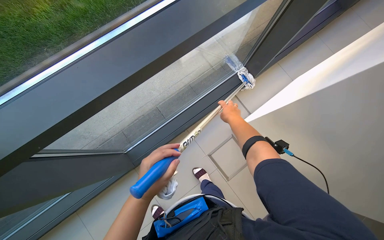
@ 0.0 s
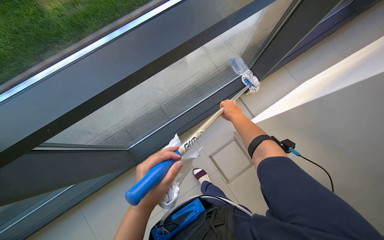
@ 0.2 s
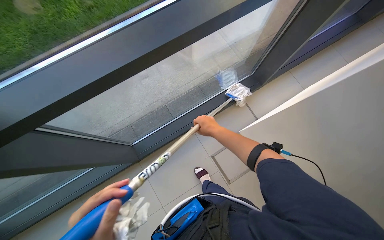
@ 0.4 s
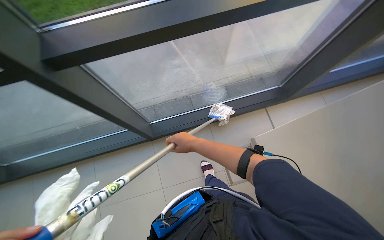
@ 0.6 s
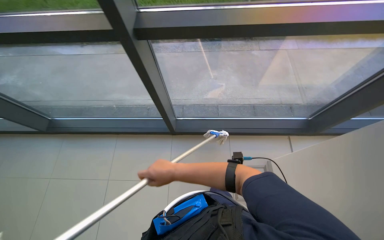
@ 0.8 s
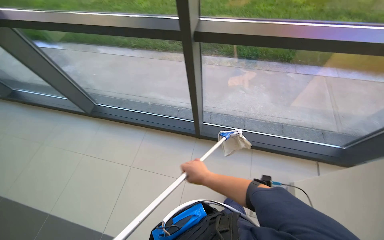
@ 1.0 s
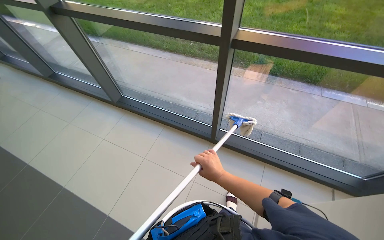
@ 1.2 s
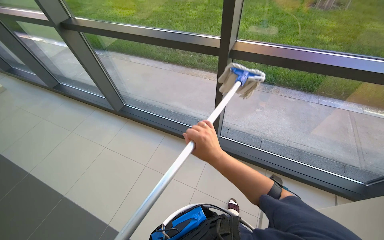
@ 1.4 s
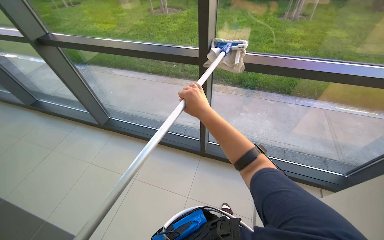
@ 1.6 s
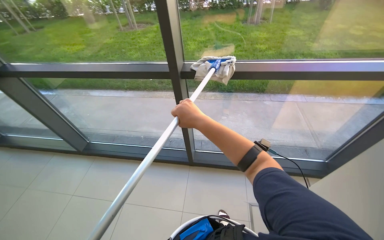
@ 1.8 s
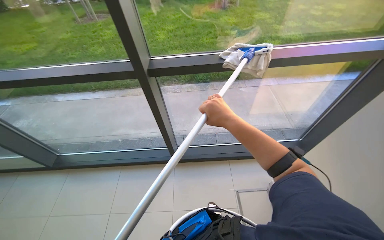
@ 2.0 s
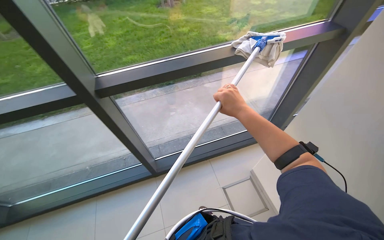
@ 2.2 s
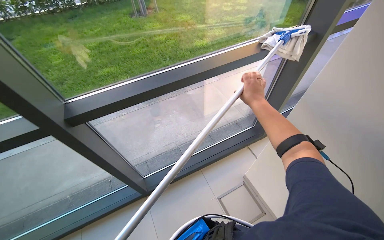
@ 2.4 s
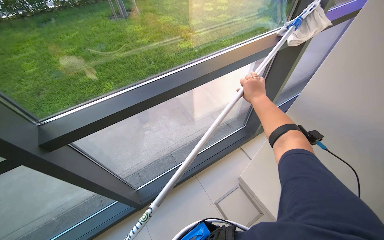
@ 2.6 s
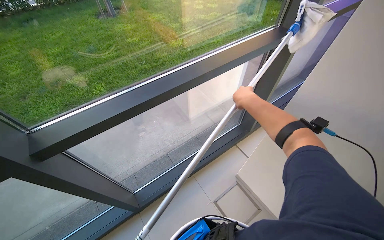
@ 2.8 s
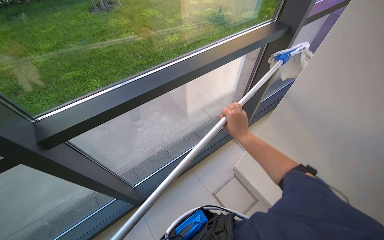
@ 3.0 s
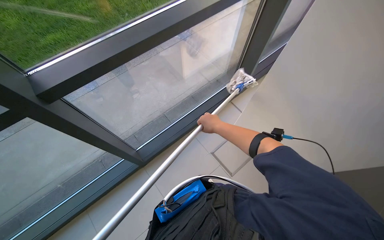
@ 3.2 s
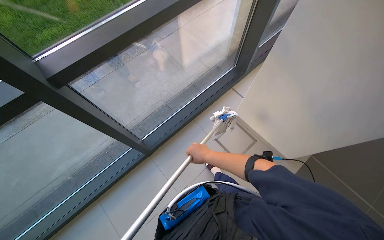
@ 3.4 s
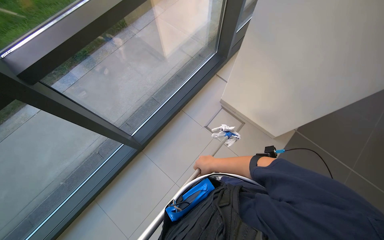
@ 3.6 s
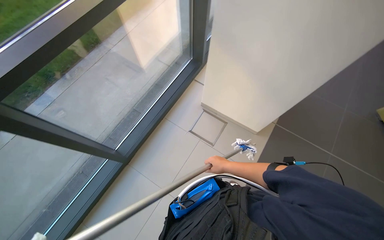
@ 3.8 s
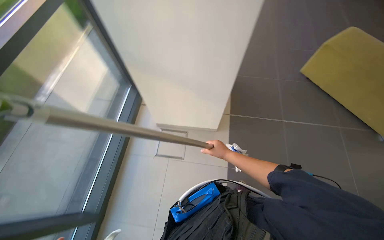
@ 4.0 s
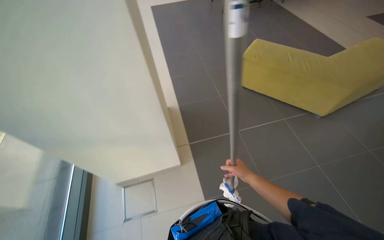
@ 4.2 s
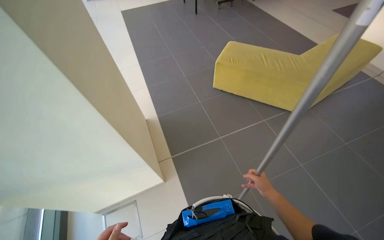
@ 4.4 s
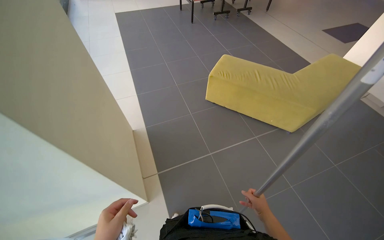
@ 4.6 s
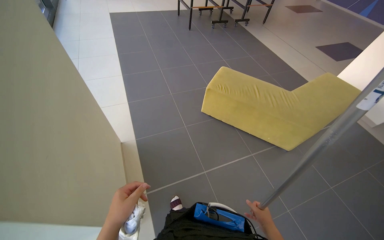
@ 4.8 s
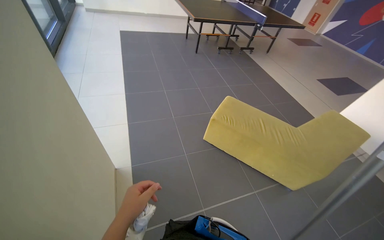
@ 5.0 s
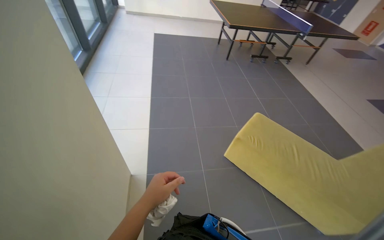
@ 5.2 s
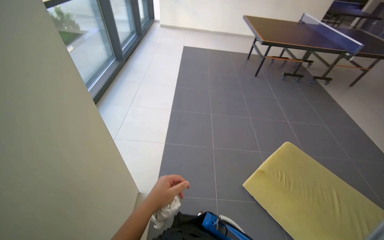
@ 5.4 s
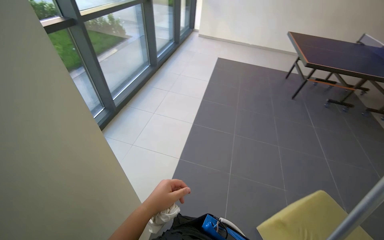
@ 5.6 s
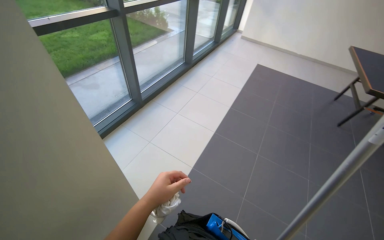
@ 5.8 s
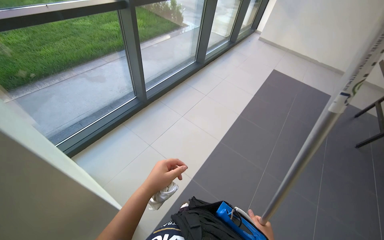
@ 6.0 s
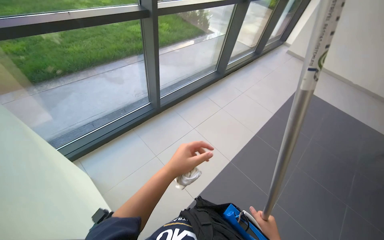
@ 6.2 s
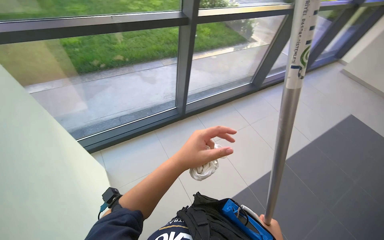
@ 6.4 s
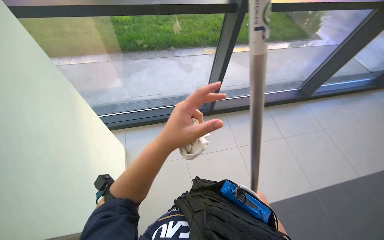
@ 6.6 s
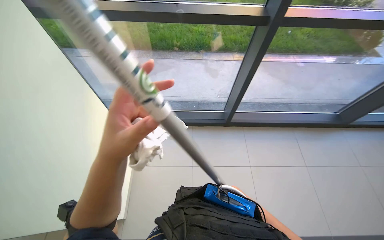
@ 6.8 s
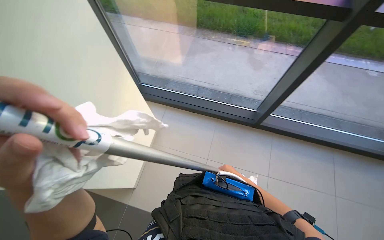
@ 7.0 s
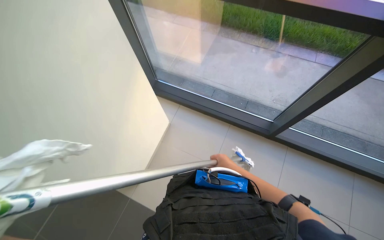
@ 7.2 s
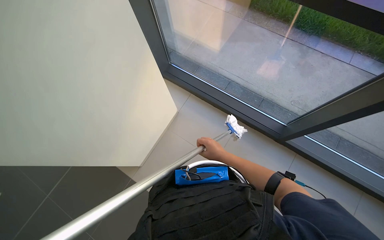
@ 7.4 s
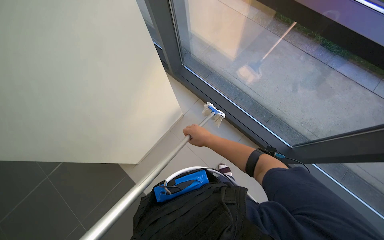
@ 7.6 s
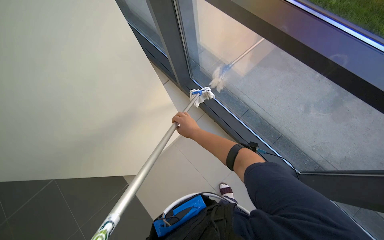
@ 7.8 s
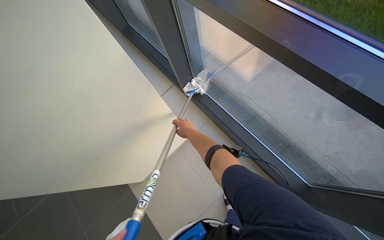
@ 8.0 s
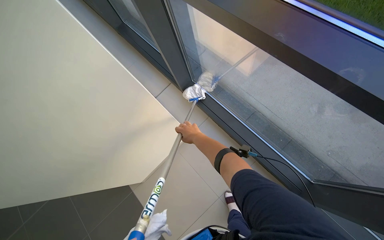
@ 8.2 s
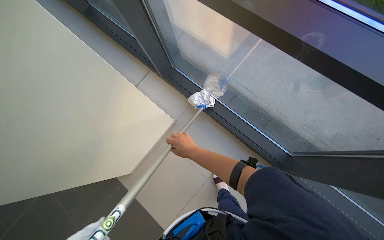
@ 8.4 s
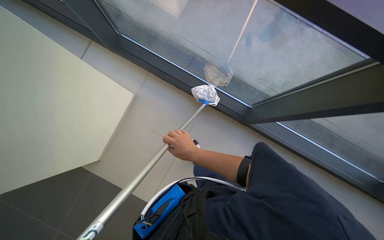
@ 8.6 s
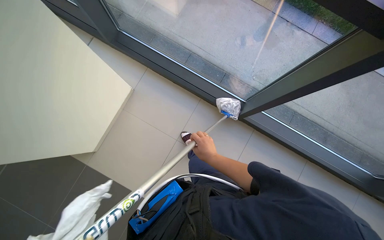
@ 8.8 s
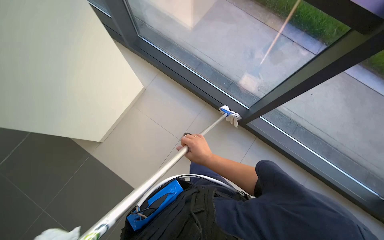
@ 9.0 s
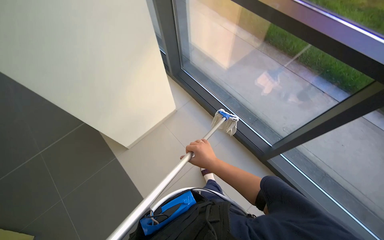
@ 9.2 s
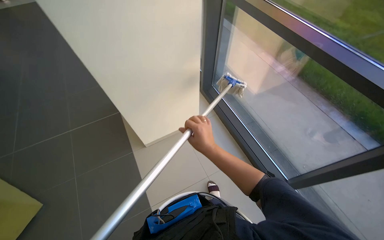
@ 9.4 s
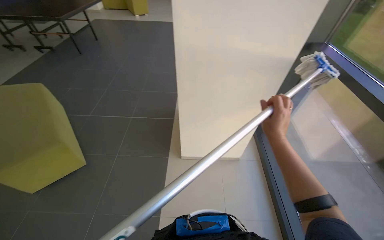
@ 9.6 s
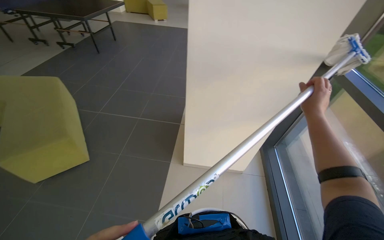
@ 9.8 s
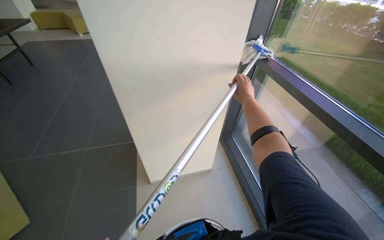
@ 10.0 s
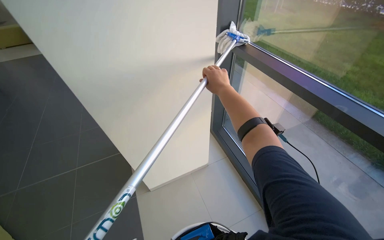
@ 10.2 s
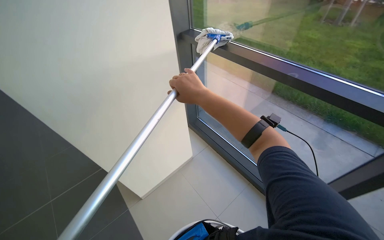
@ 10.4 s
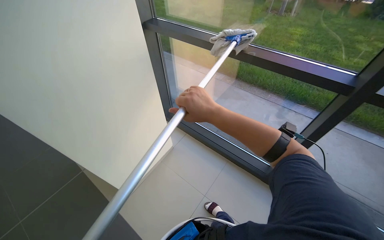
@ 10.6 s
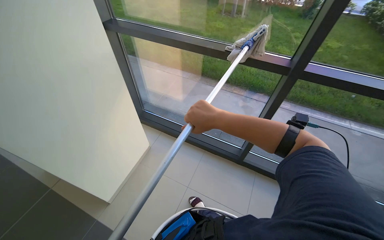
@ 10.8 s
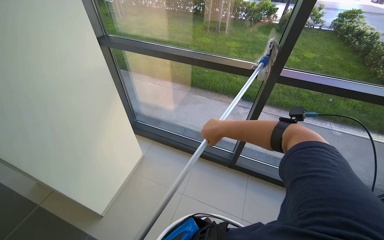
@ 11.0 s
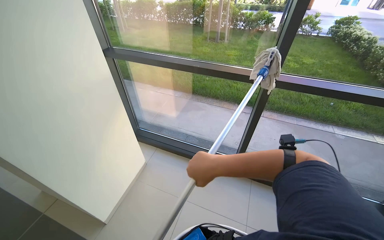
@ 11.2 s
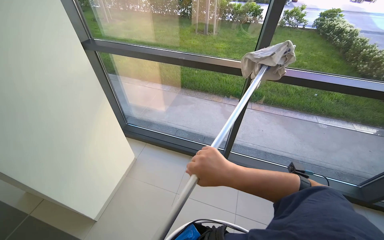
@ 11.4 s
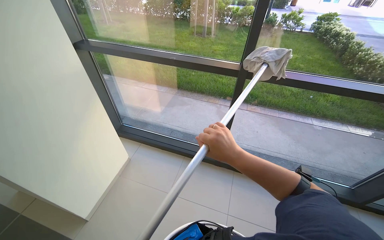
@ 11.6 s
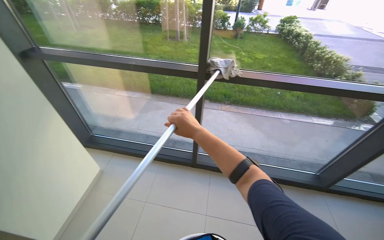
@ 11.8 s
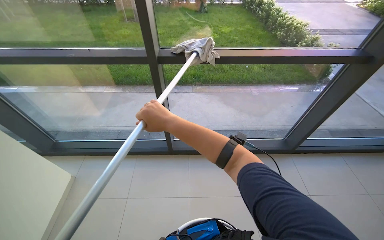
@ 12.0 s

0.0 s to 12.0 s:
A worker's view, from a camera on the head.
Job: cleaning windows.
The whole recording: Cleaning glass windows. The worker cleans the glass windows using a long-handled tool with a cloth.
0.0 to 1.6 s: The camera is carried some 40 cm. The head rotates some 25 degrees to the left.
1.6 to 3.0 s: The wearer's head swings roughly 55 degrees to the right.
4.4 to 6.0 s: The camera travels approximately 1.5 m. The wearer's head swings approximately 60 degrees to the left.
6.0 to 7.6 s: The wearer moves some 70 cm. The head turns to the left by some 100 degrees.
7.6 to 9.0 s: The head turns to the right by about 20 degrees. The camera pitches downward, by about 15 degrees.
9.0 to 10.4 s: The head rotates approximately 20 degrees to the left. The view tilts about 20 degrees upward.
10.4 to 12.0 s: The wearer's head swings about 30 degrees to the right. The right hand goes about 20 cm down the picture.

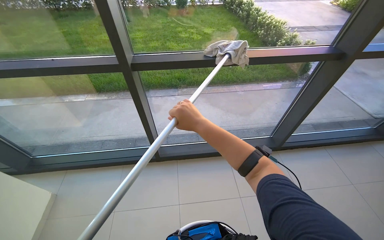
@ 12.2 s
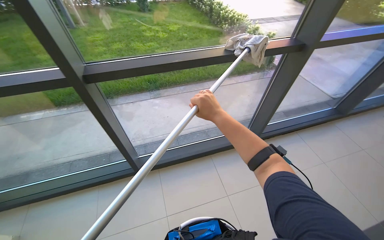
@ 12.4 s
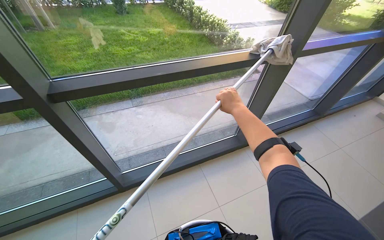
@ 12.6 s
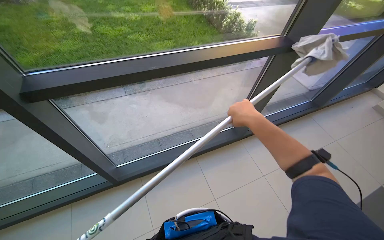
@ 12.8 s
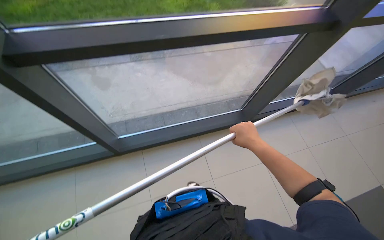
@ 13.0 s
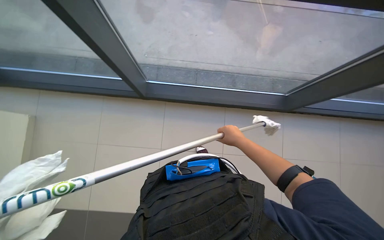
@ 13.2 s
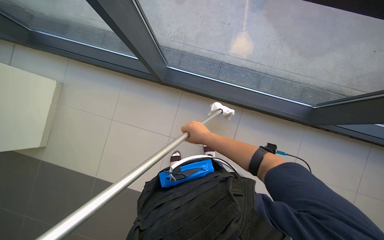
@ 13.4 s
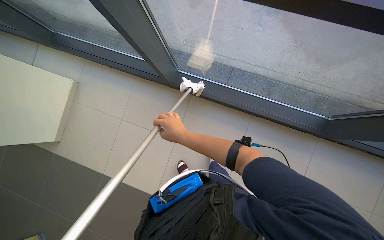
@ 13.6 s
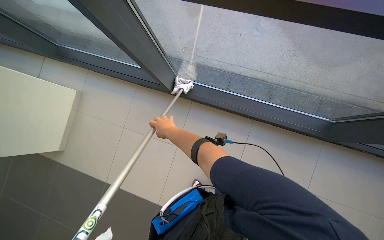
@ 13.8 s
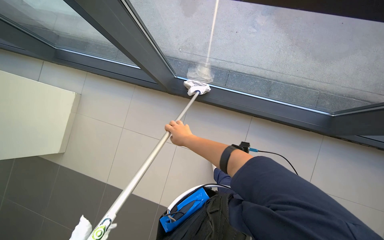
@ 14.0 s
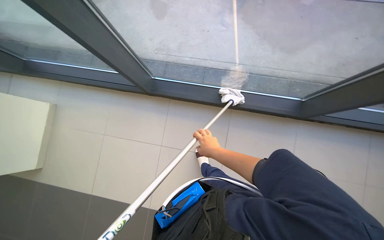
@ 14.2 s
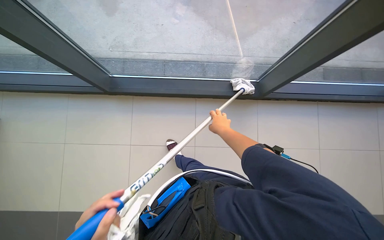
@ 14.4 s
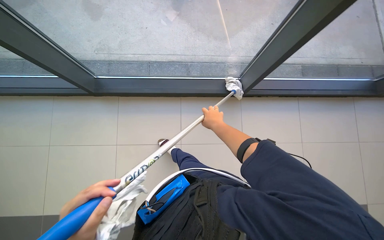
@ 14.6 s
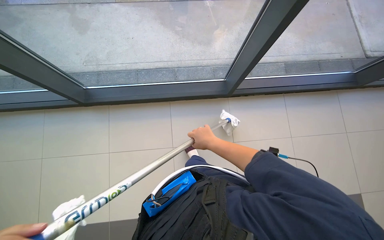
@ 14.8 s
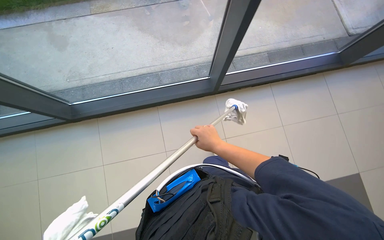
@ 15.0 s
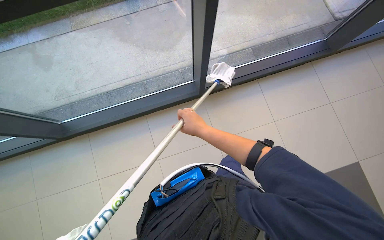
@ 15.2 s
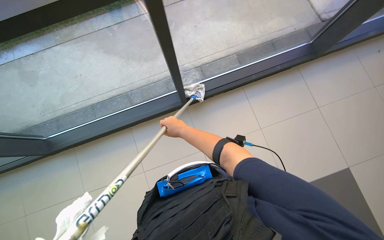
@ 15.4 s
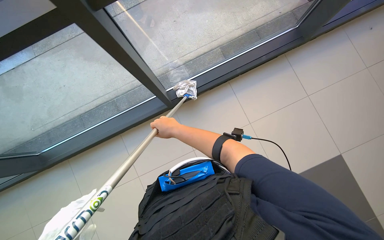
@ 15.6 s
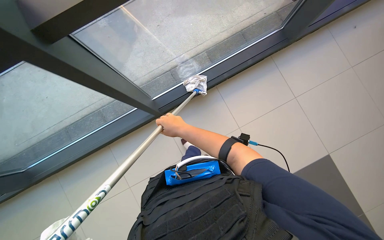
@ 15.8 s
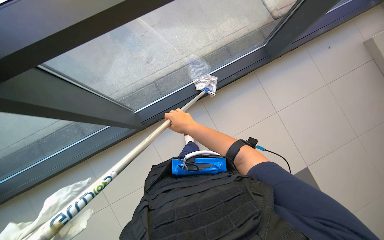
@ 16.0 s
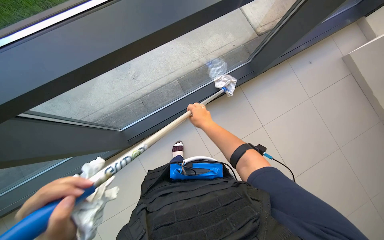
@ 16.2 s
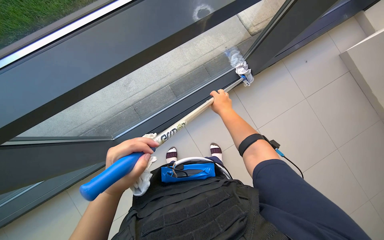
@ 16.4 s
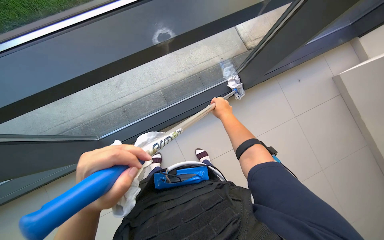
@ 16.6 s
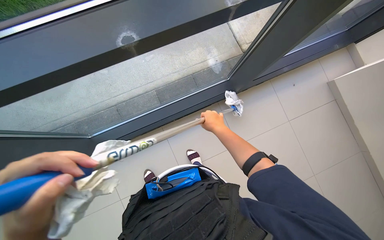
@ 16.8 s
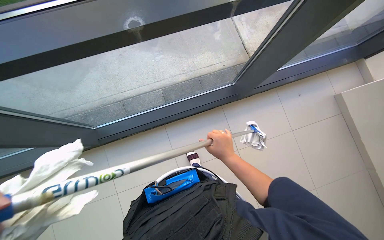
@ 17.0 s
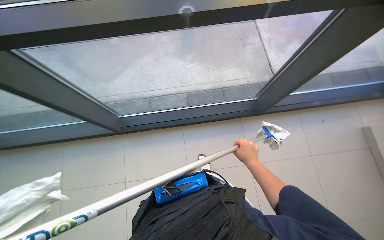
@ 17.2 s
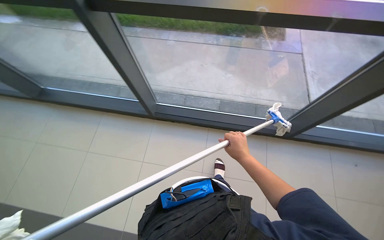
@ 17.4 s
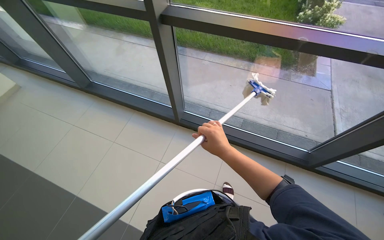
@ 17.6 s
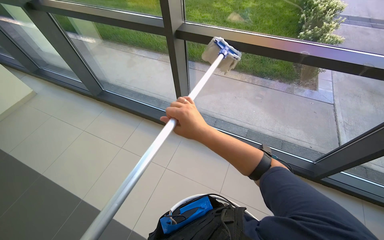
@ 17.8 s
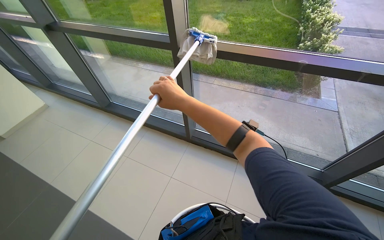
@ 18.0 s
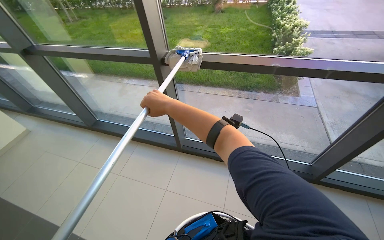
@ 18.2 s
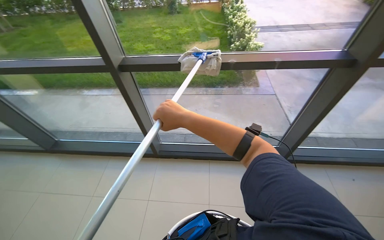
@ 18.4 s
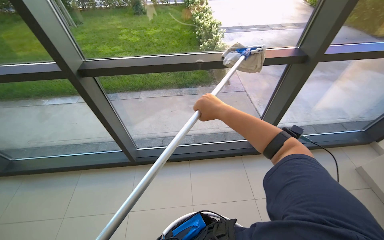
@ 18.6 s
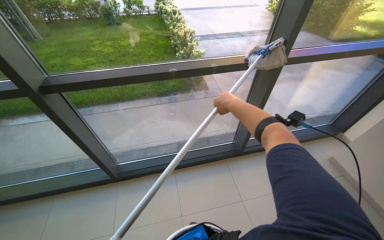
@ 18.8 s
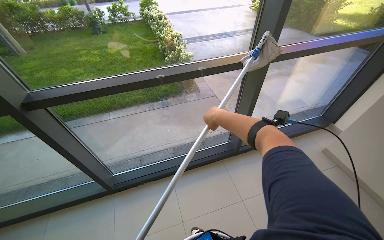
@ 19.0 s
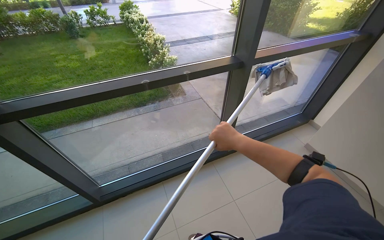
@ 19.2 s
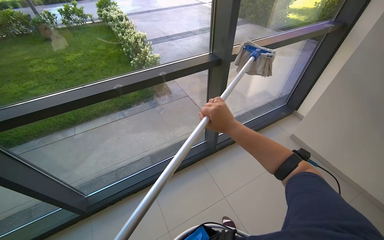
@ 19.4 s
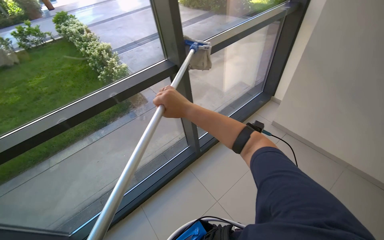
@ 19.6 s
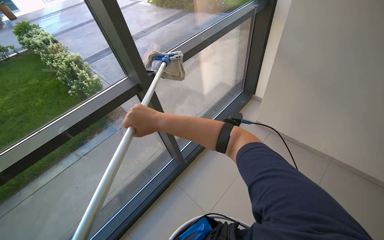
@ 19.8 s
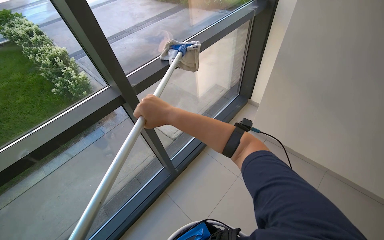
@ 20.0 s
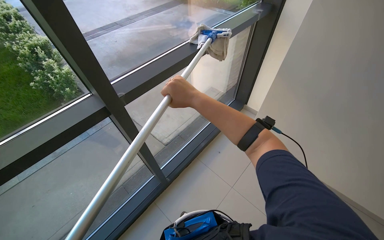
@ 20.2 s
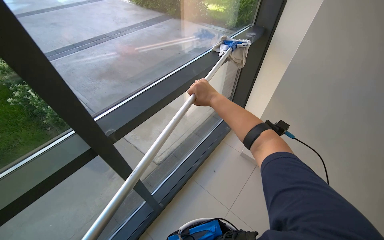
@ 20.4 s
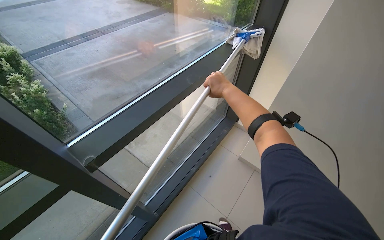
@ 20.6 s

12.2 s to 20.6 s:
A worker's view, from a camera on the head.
Job: cleaning windows.
The whole recording: Cleaning glass windows. The worker cleans the glass windows using a long-handled tool with a cloth.
12.2 to 13.6 s: The wearer moves approximately 50 cm. The view tips downward by approximately 15 degrees.
13.6 to 15.0 s: The wearer looks some 40 degrees further to the right. The right hand heads to the right, covering some 50 cm.
15.0 to 16.4 s: The camera travels some 50 cm.
16.4 to 17.8 s: The camera travels roughly 50 cm. The head turns to the left by some 55 degrees. The camera pitches upward, by approximately 20 degrees.
17.8 to 19.2 s: The head turns to the right by roughly 45 degrees. The camera pitches upward, by roughly 10 degrees.
19.2 to 20.6 s: The camera travels some 90 cm. The wearer looks about 30 degrees further to the right.
